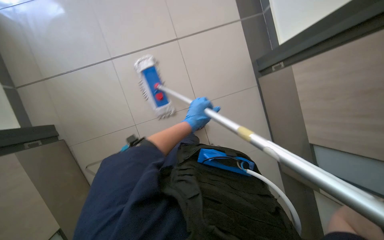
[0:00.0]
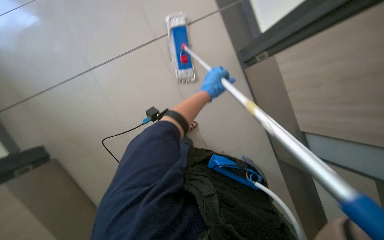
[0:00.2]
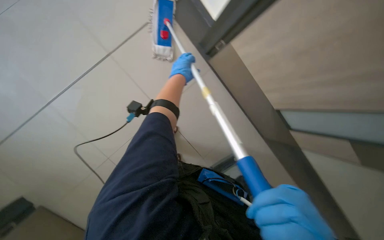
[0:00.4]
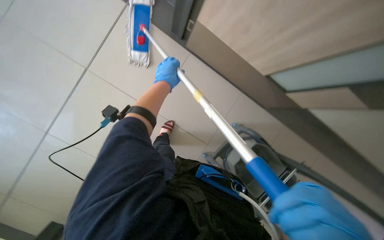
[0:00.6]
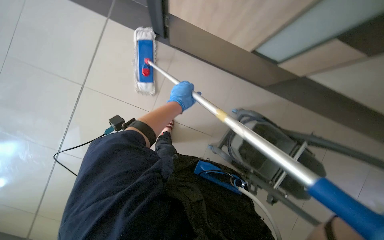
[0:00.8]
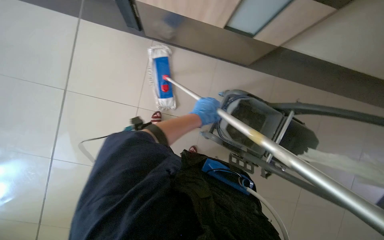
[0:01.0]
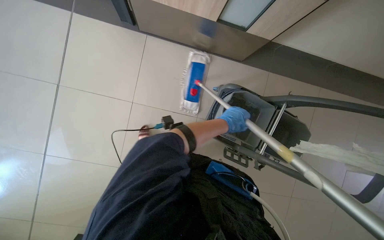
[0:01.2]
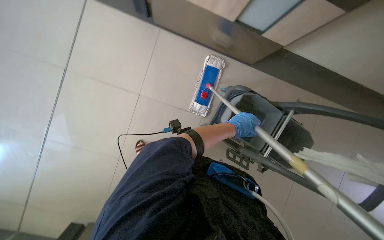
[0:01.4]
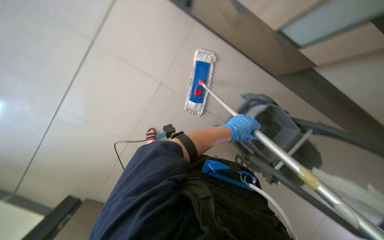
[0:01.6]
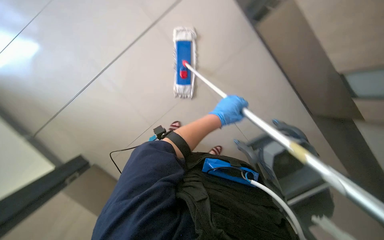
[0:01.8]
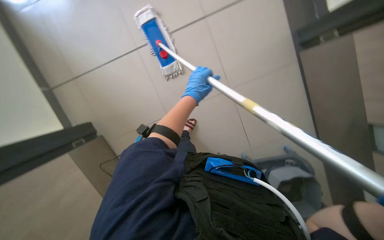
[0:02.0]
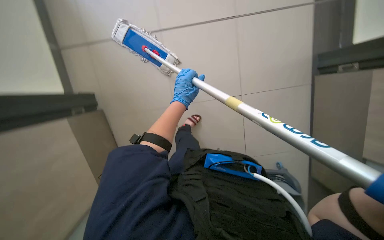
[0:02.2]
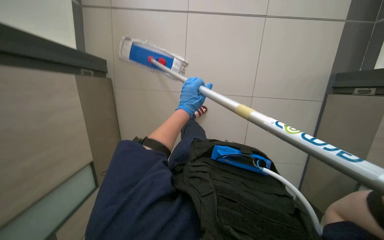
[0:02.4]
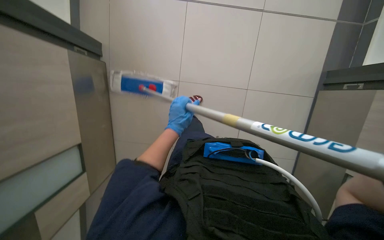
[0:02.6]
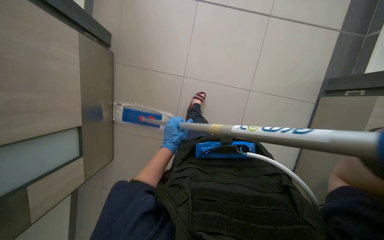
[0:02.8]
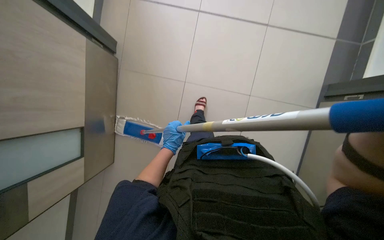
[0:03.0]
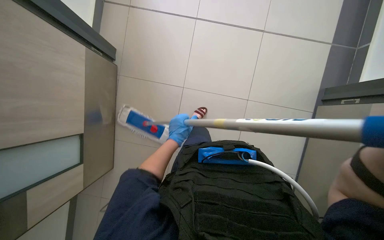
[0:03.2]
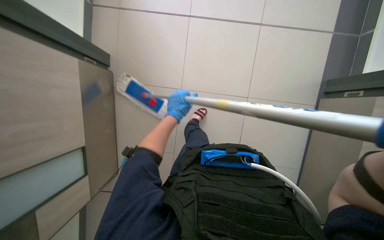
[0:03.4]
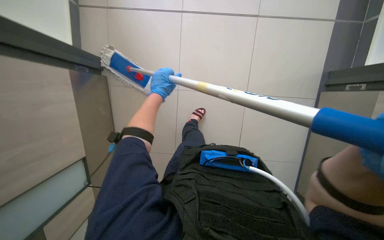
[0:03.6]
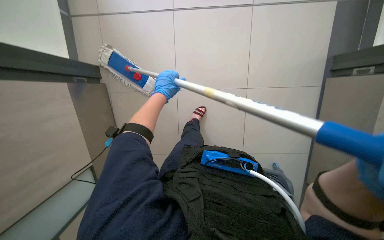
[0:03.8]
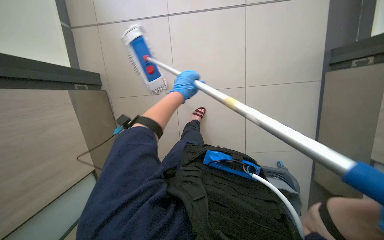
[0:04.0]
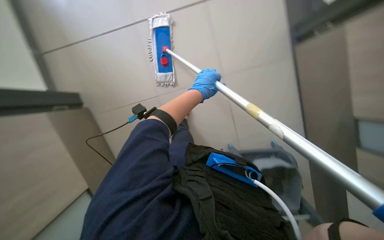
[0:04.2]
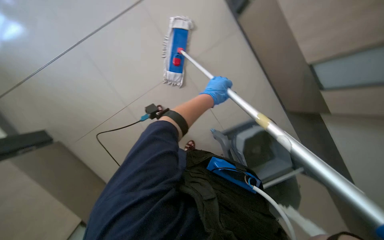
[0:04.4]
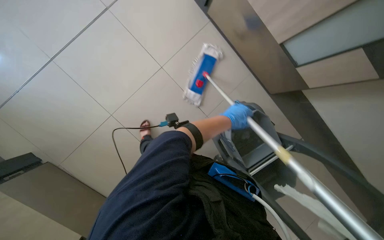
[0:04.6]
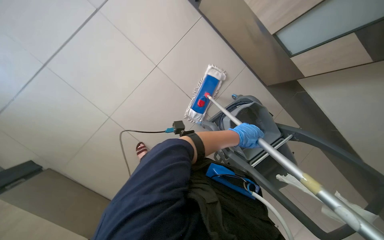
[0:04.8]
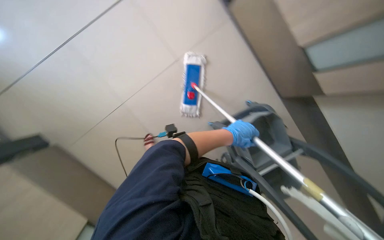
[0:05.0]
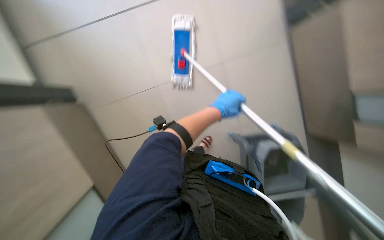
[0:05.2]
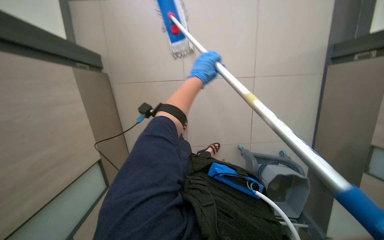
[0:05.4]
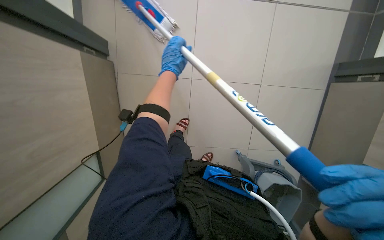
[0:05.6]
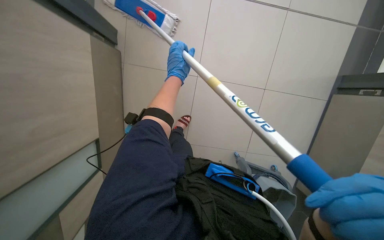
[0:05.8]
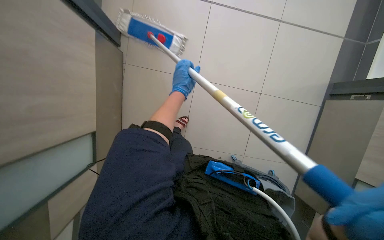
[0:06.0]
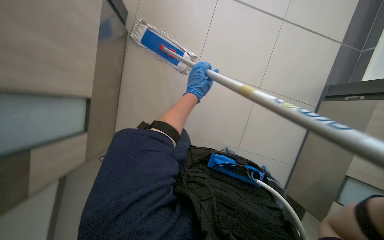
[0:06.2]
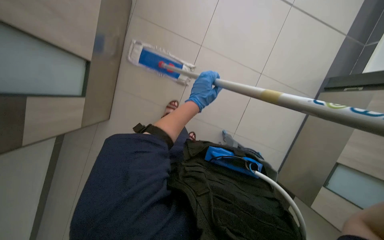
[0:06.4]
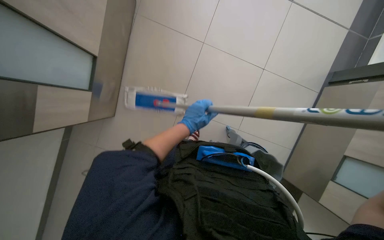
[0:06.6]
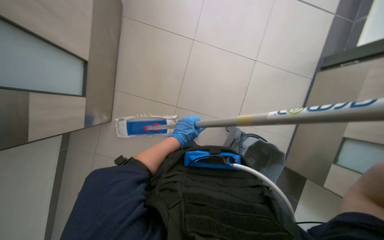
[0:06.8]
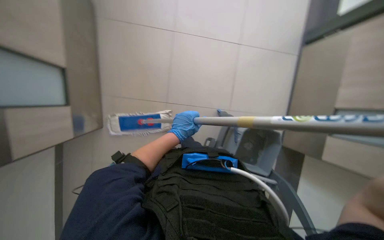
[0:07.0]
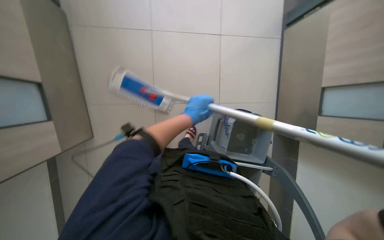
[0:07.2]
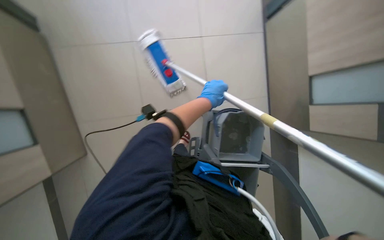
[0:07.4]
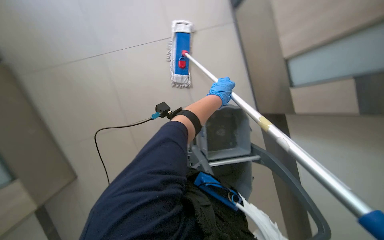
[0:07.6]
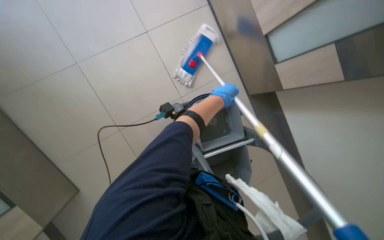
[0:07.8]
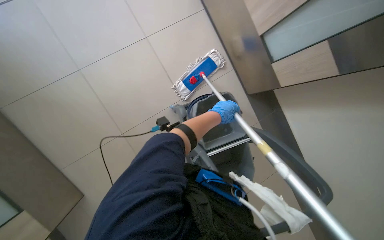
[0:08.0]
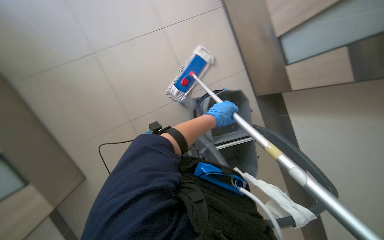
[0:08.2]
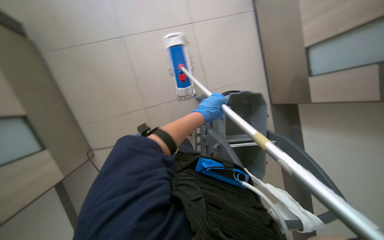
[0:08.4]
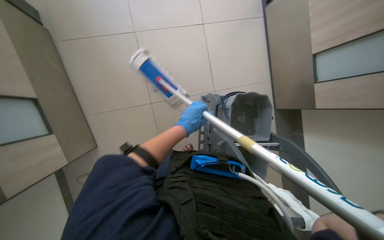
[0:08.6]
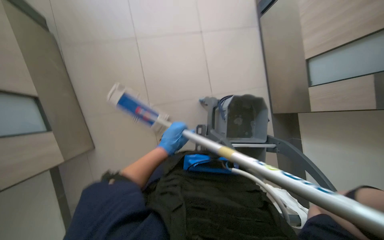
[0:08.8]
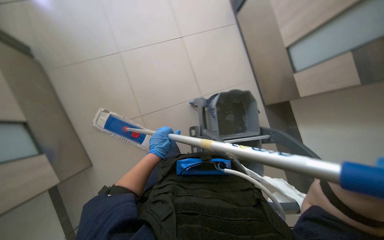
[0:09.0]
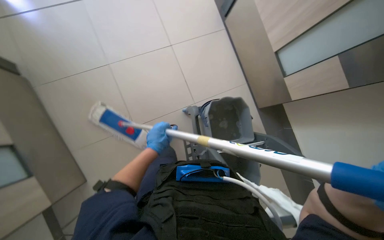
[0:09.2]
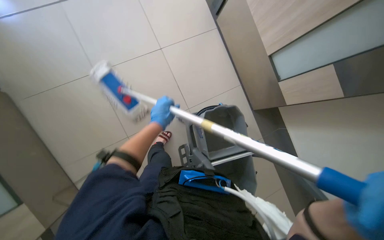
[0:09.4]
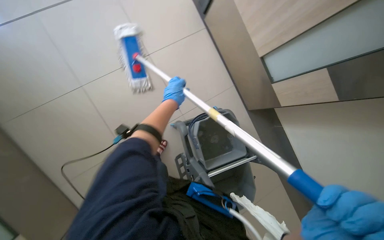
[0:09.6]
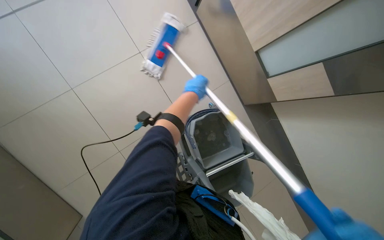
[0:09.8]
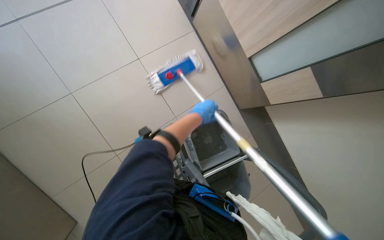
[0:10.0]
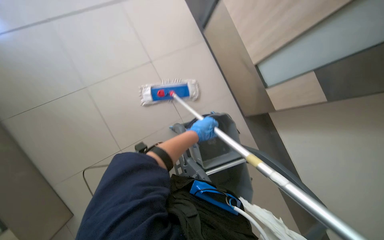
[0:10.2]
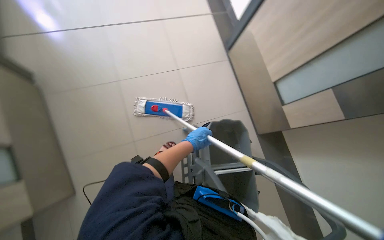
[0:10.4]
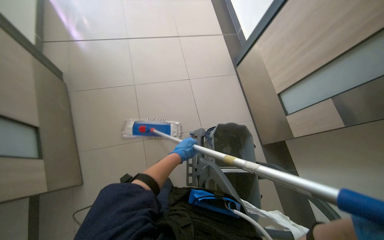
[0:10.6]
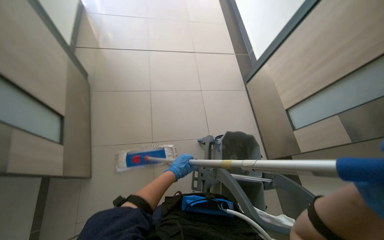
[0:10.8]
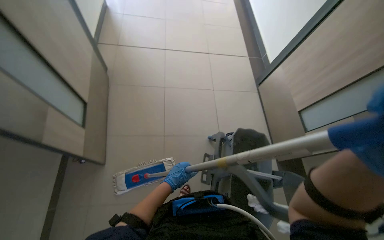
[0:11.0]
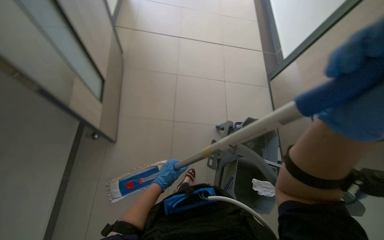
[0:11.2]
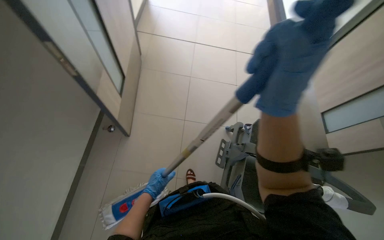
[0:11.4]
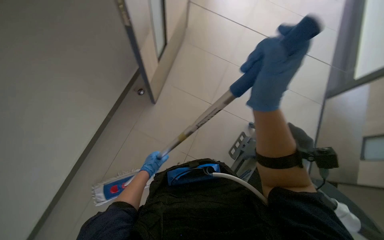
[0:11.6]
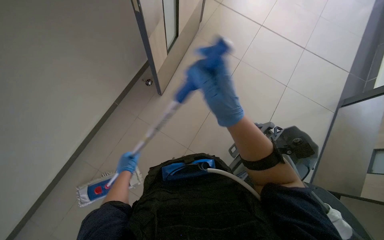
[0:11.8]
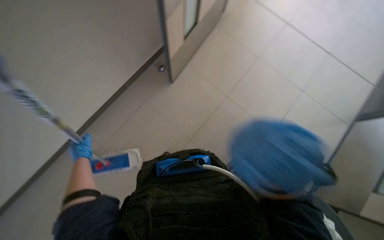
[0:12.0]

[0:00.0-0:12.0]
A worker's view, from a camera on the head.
Job: mopping floor.
The whole recording: Mopping hallway floor. The worker continues mopping the tiled floor in the hallway.
0:01.6 to 0:03.0: The left hand shifts some 30 cm to the left and down the picture.
0:03.0 to 0:04.4: The left hand is displaced up the picture and to the right by some 30 cm.
0:04.4 to 0:06.0: The camera pitches downward, by approximately 15 degrees. The left hand goes roughly 25 cm to the left.
0:07.6 to 0:09.0: The left hand moves to the left and down the picture, some 40 cm.
0:09.0 to 0:10.4: The left hand travels to the right by approximately 15 cm, and goes up the picture and returns, approximately 50 cm each way.
0:10.4 to 0:12.0: The camera is carried about 60 cm. The head rotates approximately 55 degrees to the left.

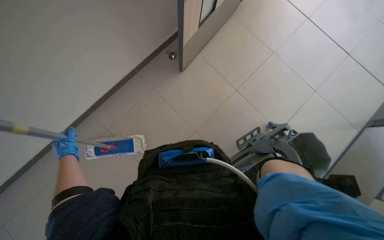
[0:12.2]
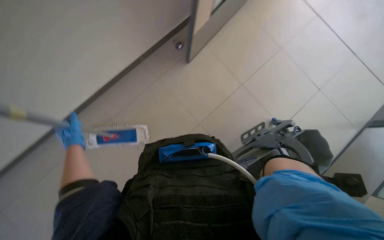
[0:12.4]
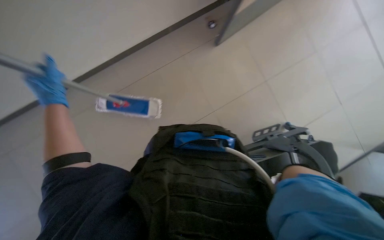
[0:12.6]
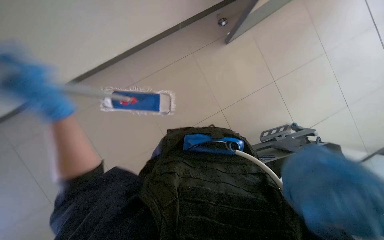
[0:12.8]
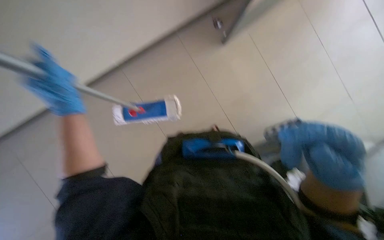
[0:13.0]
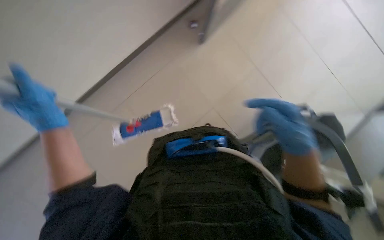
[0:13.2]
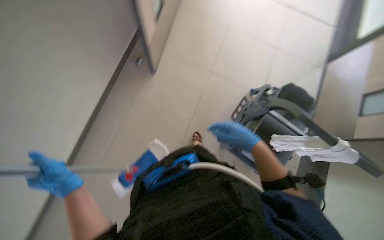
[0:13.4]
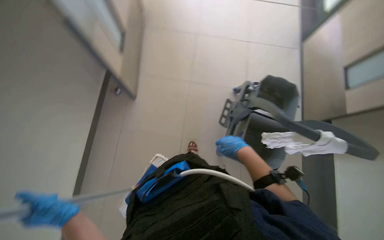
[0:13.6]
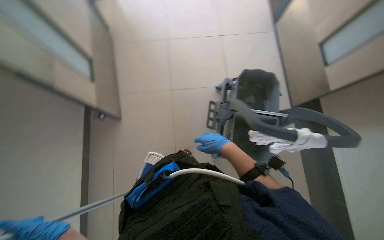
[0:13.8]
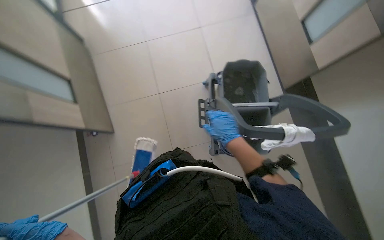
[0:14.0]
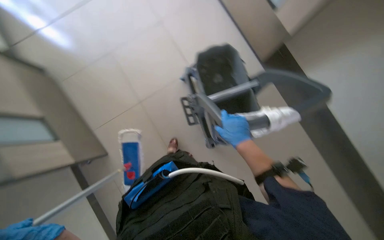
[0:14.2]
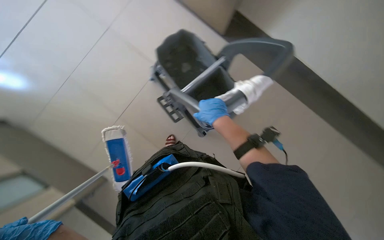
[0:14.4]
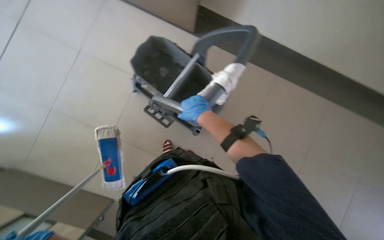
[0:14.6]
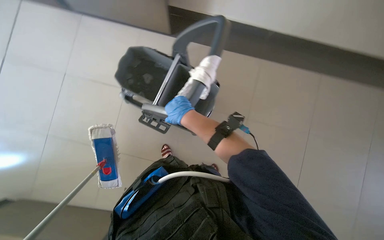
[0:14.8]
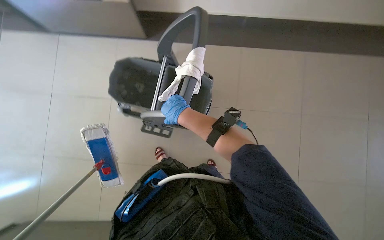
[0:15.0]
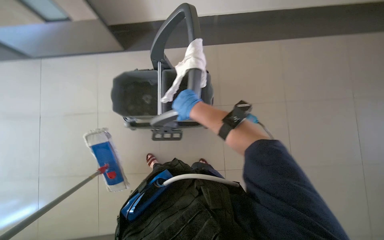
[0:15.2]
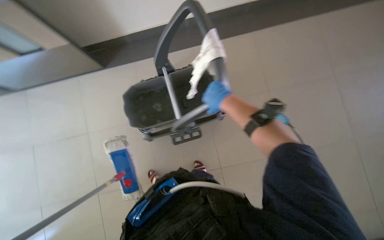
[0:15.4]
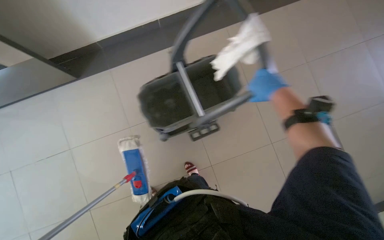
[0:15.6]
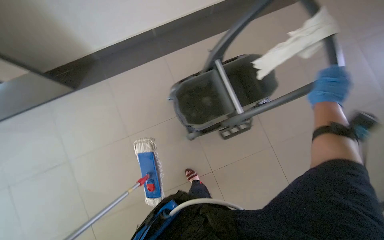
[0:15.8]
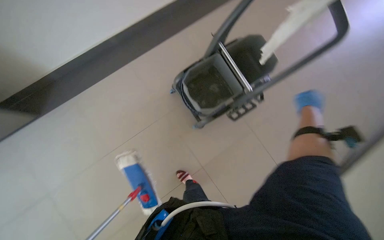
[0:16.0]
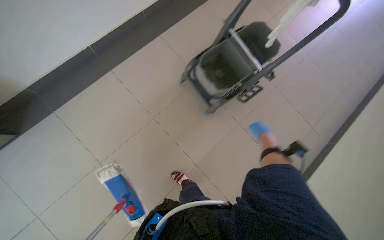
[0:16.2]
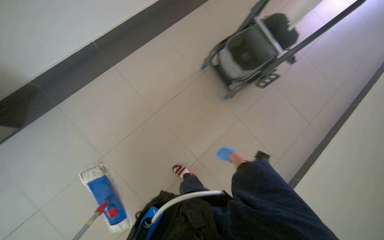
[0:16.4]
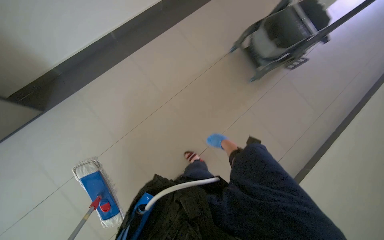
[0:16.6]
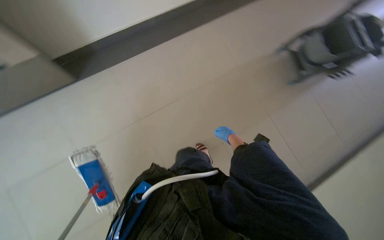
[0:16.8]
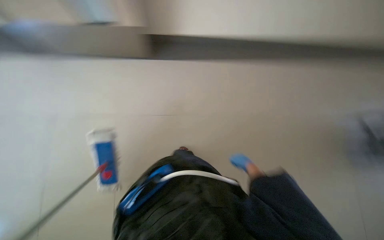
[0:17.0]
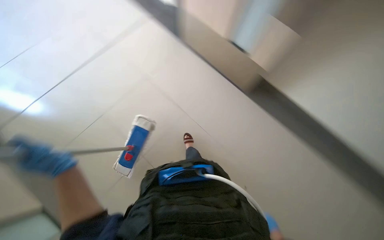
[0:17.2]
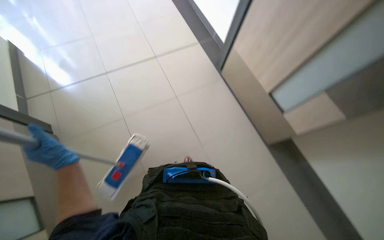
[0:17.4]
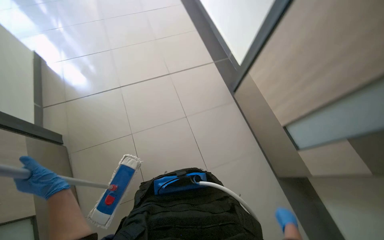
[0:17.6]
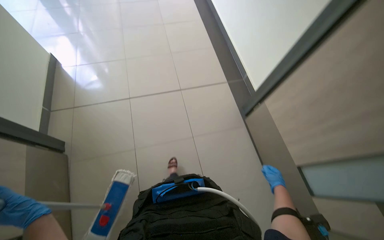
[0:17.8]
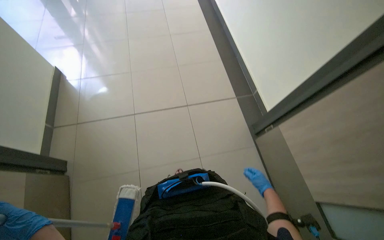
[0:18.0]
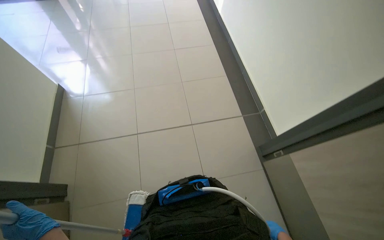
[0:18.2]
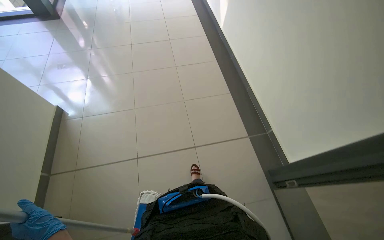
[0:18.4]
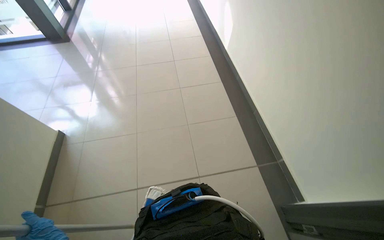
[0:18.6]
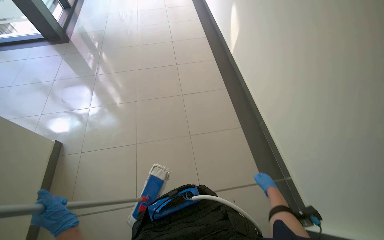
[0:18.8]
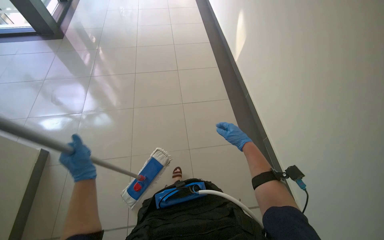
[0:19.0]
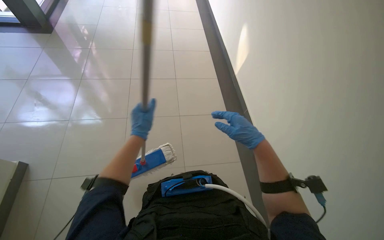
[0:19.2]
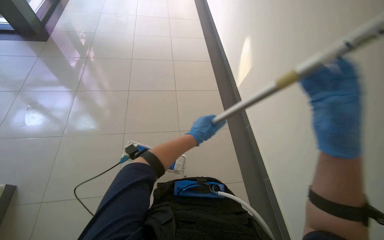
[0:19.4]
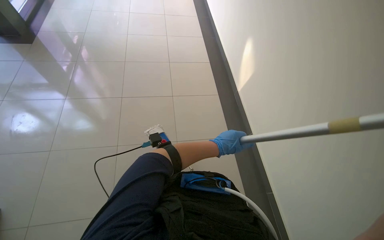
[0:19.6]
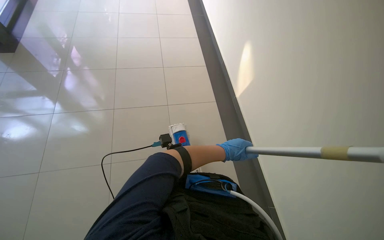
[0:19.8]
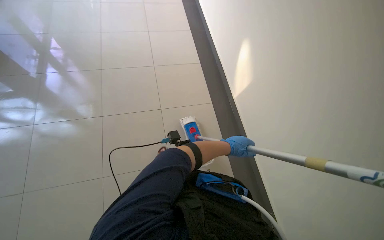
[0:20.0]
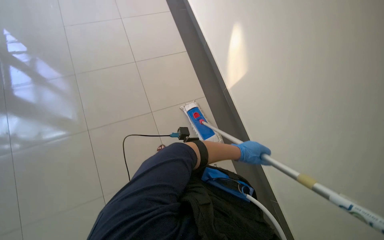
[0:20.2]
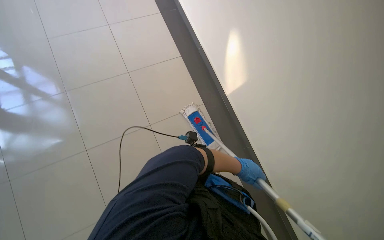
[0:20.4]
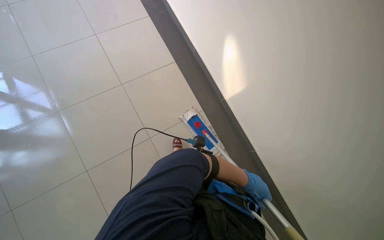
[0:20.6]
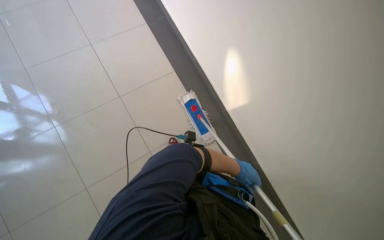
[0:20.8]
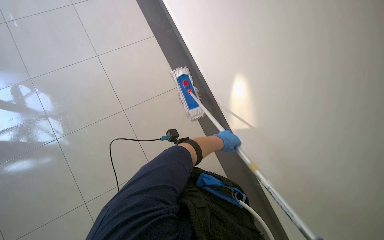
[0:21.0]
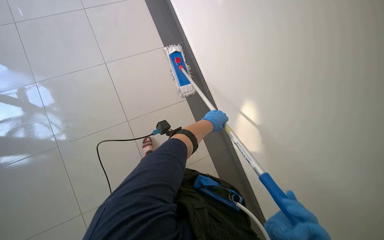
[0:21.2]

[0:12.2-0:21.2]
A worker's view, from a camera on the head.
Job: mopping floor.
The whole recording: Mopping hallway floor. The worker continues mopping the tiled floor in the hallway.
0:12.2 to 0:13.8: The scene turns roughly 25 degrees counterclockwise in the picture.
0:13.8 to 0:15.2: The wearer looks approximately 50 degrees further to the right.
0:16.6 to 0:18.2: The camera is carried about 60 cm. The head rotates about 35 degrees to the left. The view tips upward by approximately 15 degrees.
0:18.2 to 0:19.8: The head travels some 1.5 m.
0:19.8 to 0:21.2: The left hand goes roughly 25 cm up the picture and farther from the camera.
